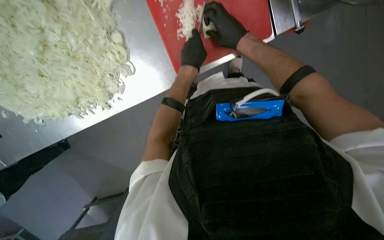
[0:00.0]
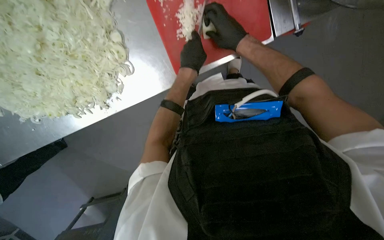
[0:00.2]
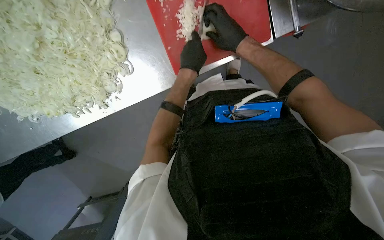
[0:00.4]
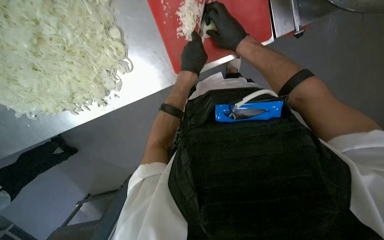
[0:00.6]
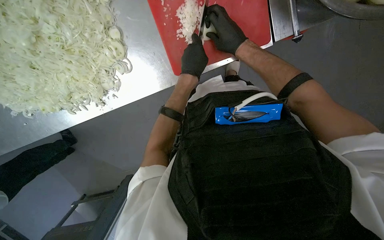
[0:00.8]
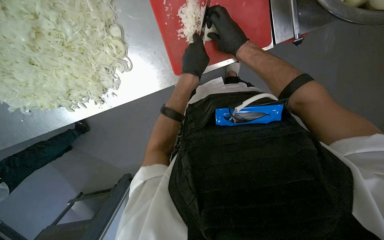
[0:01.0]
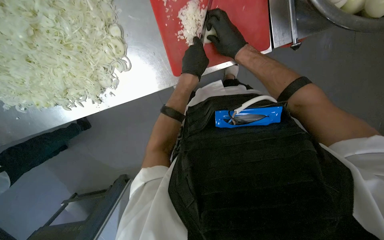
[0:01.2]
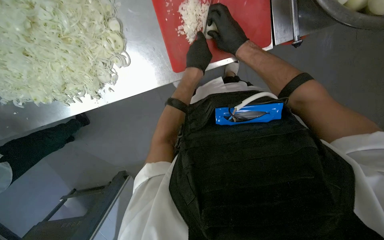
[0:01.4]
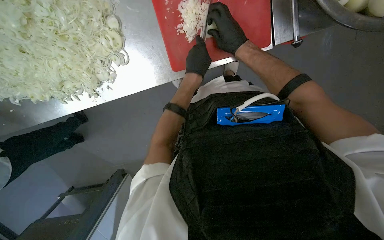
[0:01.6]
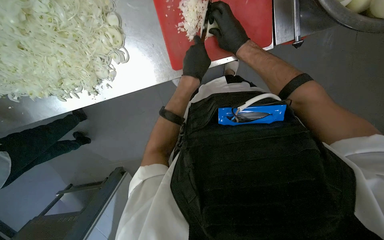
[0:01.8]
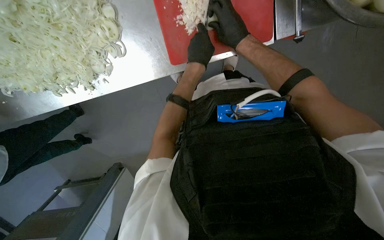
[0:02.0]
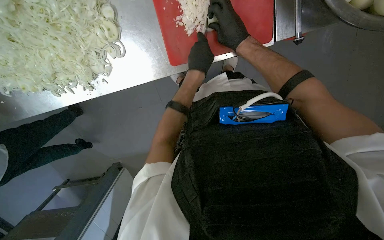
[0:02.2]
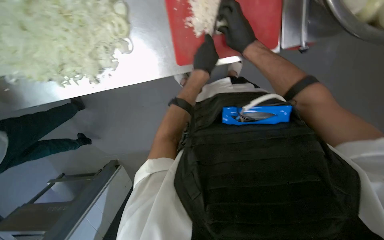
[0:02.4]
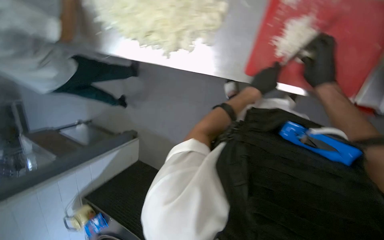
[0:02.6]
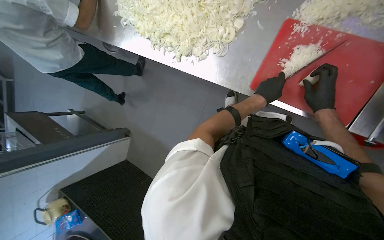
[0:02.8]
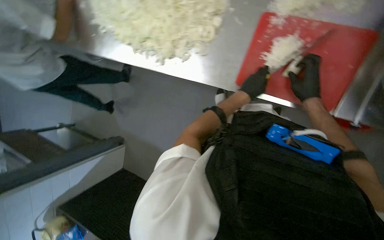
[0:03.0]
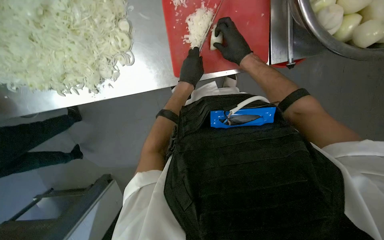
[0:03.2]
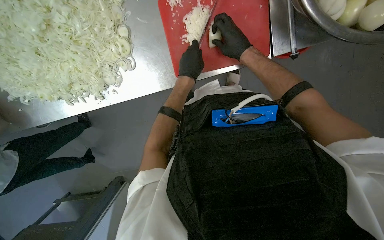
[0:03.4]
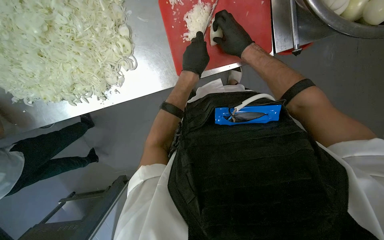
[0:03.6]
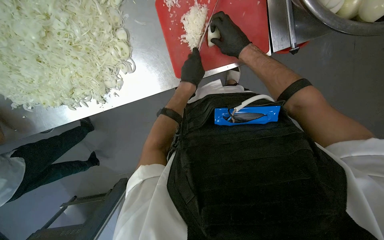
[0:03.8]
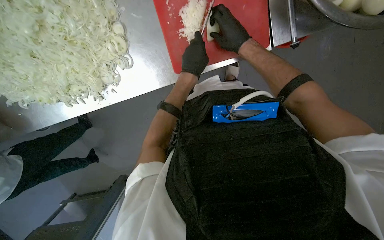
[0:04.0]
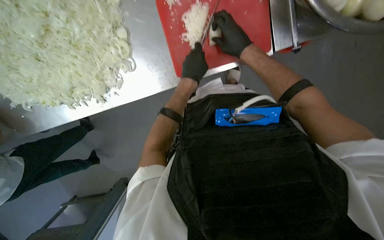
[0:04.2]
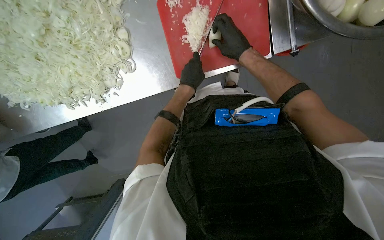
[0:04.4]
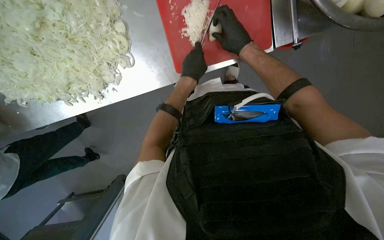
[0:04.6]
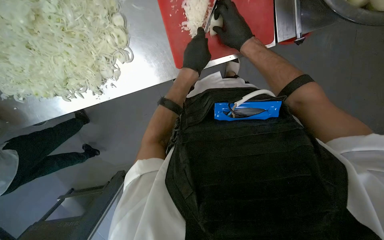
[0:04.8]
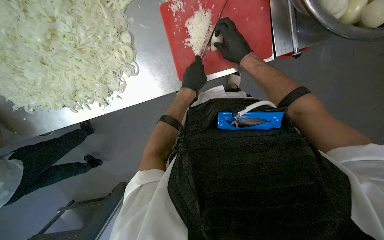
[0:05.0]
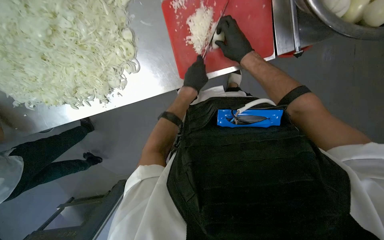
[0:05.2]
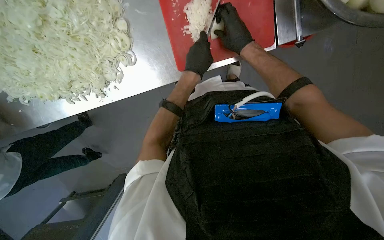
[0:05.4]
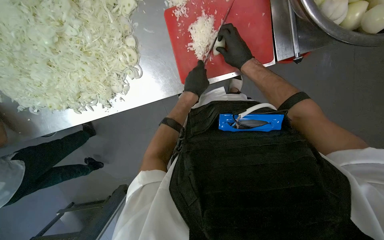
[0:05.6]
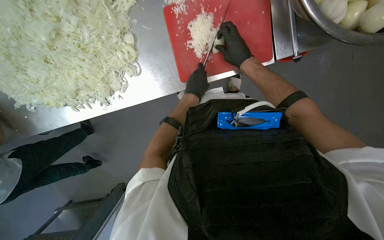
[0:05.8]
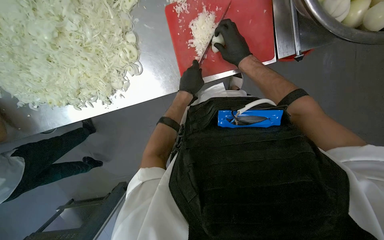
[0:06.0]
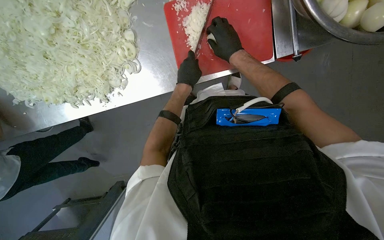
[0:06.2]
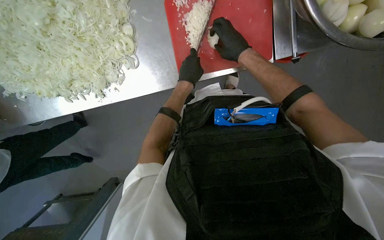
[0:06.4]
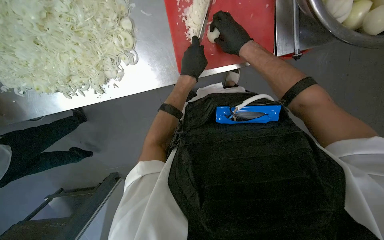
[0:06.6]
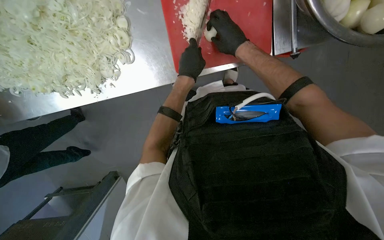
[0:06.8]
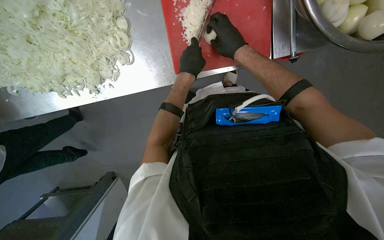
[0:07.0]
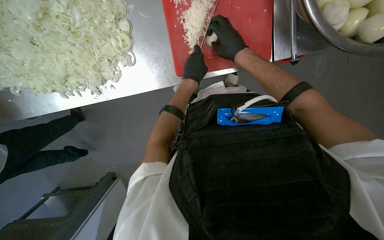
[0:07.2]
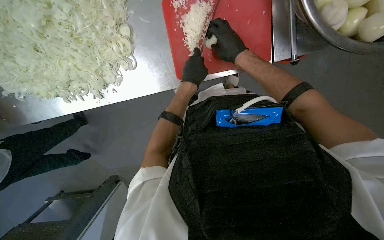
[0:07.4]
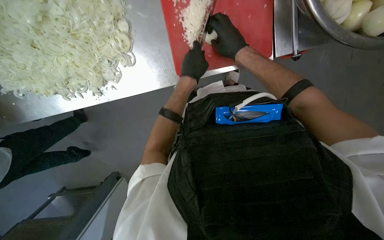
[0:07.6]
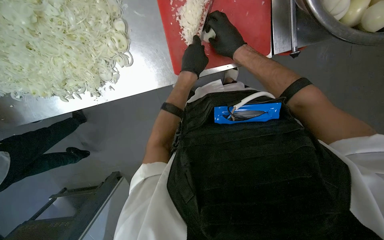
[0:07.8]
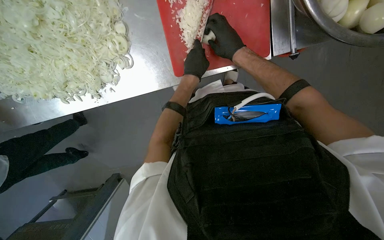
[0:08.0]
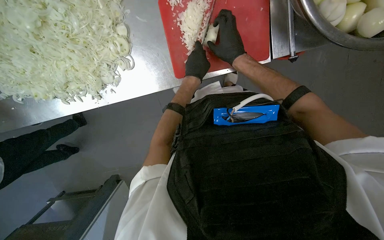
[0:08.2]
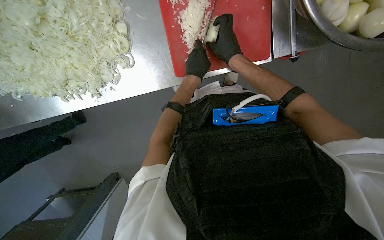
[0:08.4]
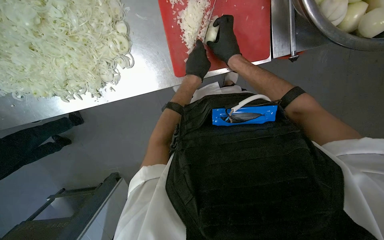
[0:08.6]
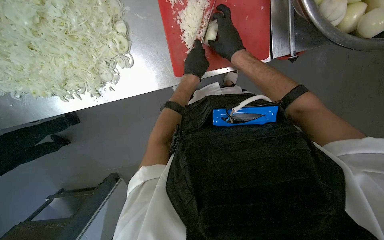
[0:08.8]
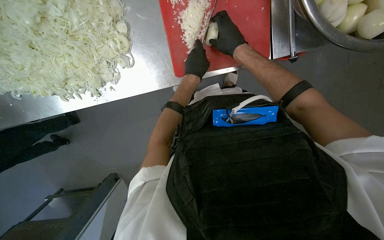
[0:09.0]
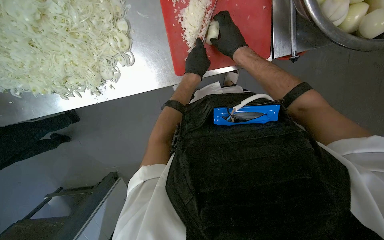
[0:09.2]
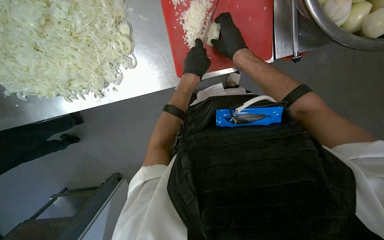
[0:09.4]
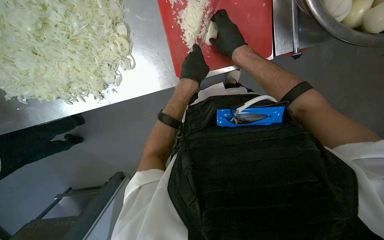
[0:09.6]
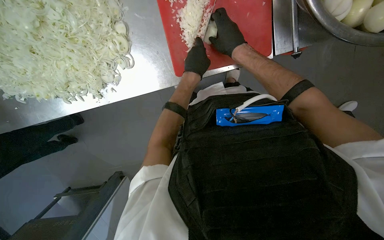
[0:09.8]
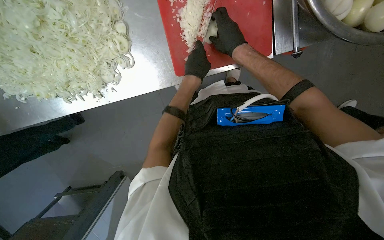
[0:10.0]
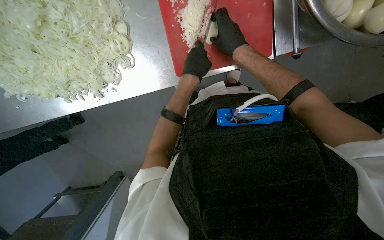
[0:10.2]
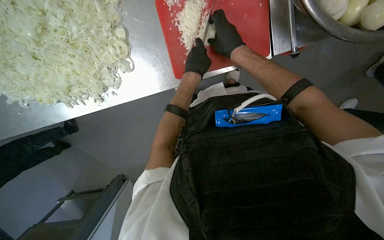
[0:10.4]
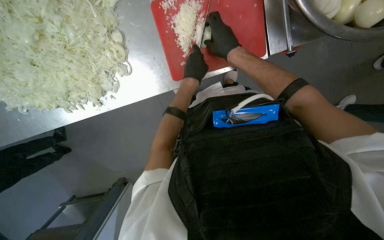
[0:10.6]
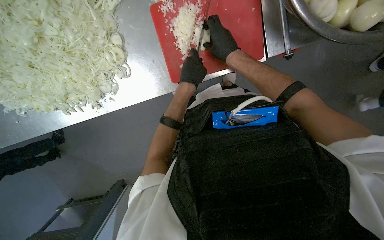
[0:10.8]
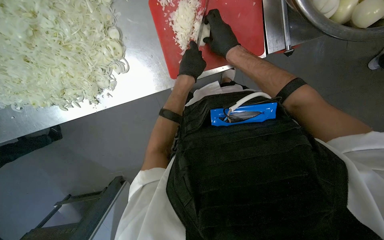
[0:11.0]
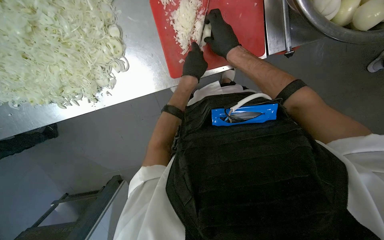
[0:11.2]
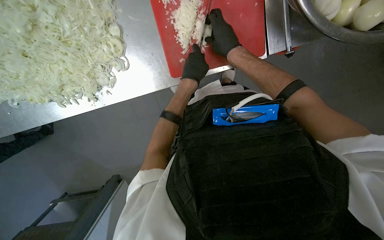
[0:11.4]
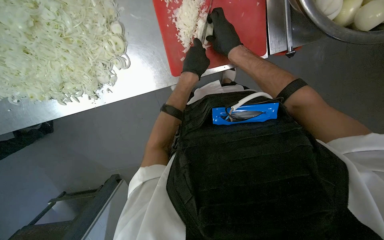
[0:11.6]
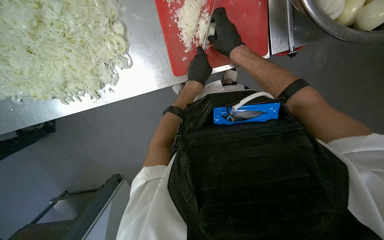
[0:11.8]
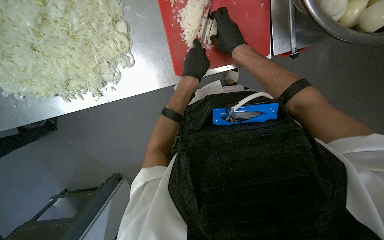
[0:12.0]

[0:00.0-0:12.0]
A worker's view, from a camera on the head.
Job: preparing food.
The whole recording: Slicing onions on cutting board. Slices onions on a red cutting board, moving the chopped pieces aside and picking new onions from a bowl.
0:00.0 to 0:01.6: The hands stay close to where they were, moving slightly.
0:01.6 to 0:03.0: The scene rotates clockwise by roughly 40 degrees.
0:03.0 to 0:04.4: The scene turns some 40 degrees counterclockwise in the picture.
0:04.4 to 0:12.0: The hands are busy where they are.

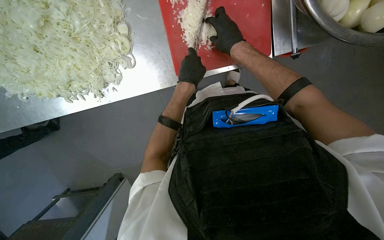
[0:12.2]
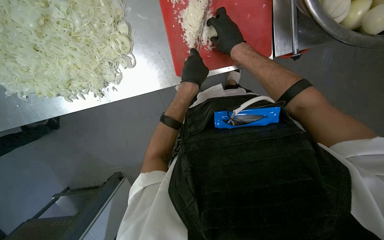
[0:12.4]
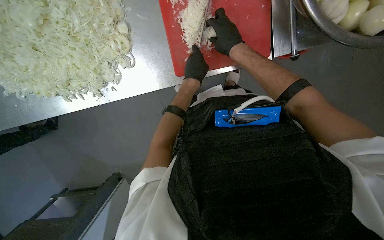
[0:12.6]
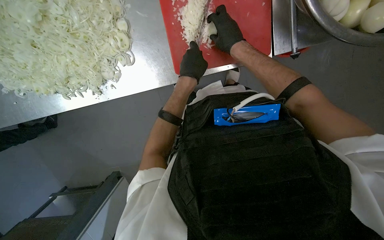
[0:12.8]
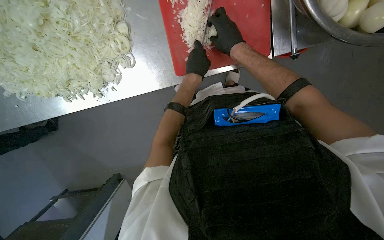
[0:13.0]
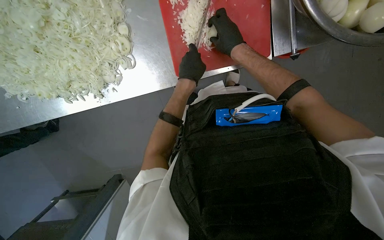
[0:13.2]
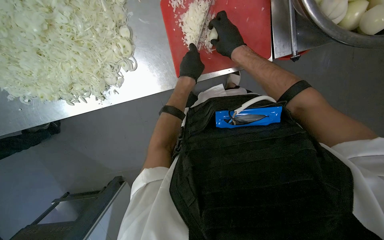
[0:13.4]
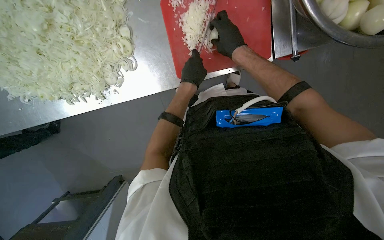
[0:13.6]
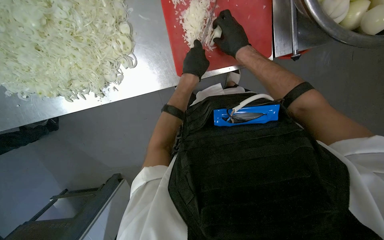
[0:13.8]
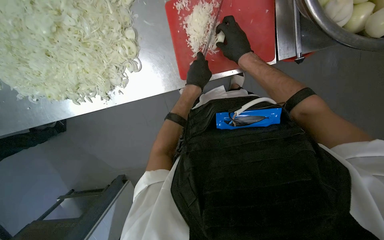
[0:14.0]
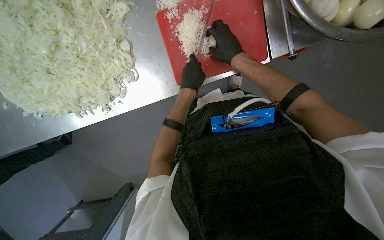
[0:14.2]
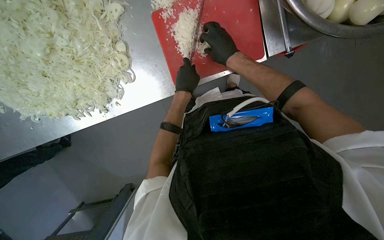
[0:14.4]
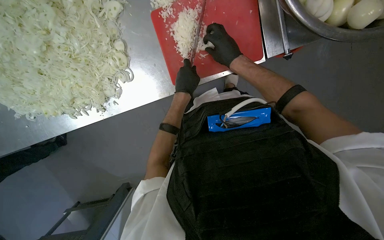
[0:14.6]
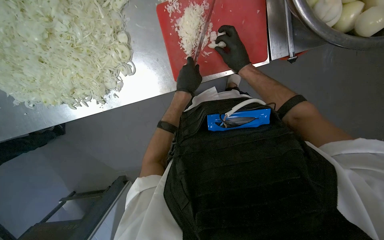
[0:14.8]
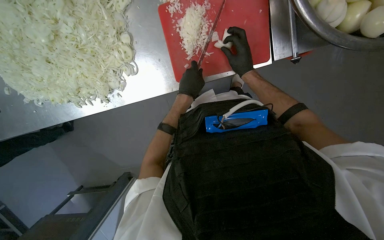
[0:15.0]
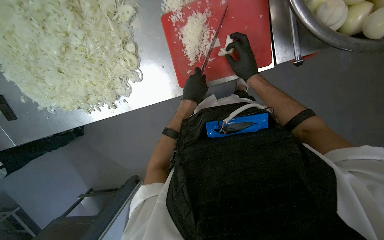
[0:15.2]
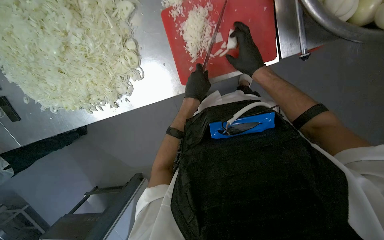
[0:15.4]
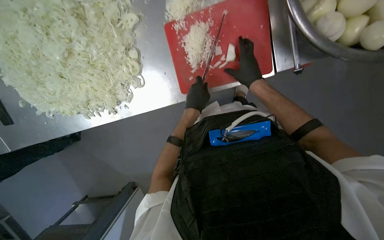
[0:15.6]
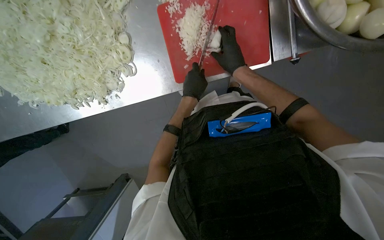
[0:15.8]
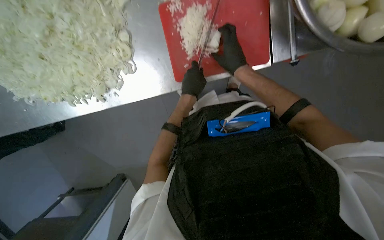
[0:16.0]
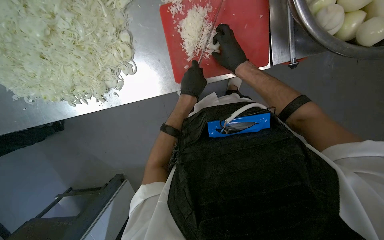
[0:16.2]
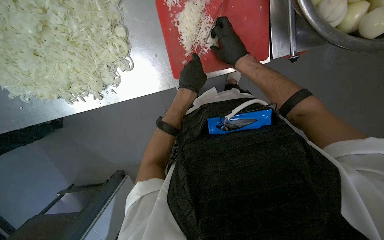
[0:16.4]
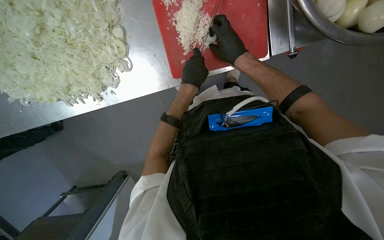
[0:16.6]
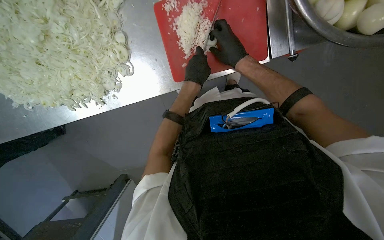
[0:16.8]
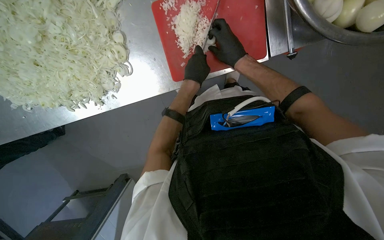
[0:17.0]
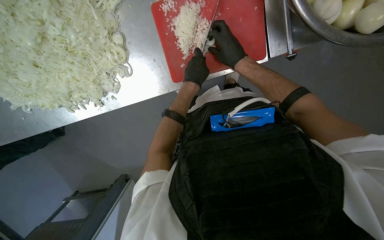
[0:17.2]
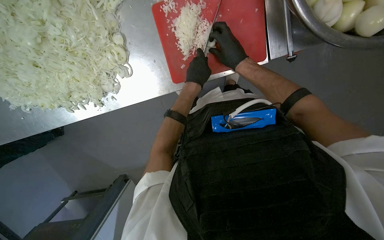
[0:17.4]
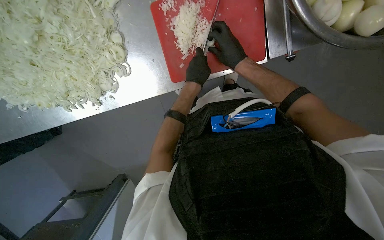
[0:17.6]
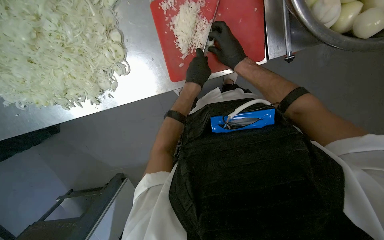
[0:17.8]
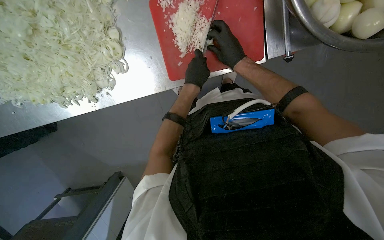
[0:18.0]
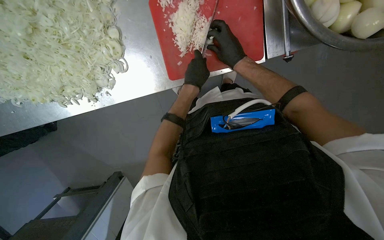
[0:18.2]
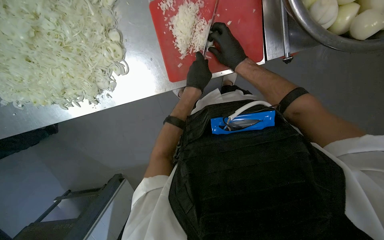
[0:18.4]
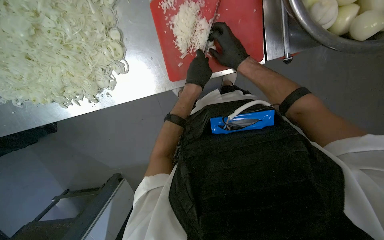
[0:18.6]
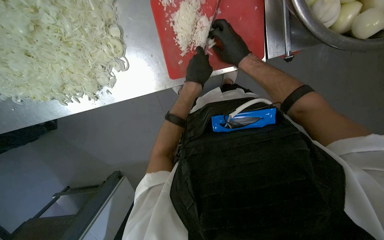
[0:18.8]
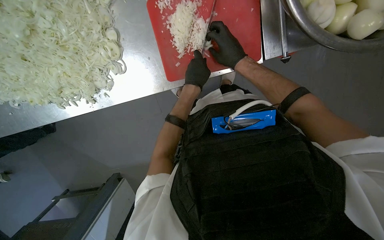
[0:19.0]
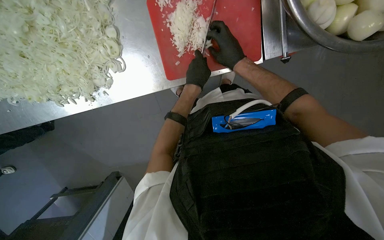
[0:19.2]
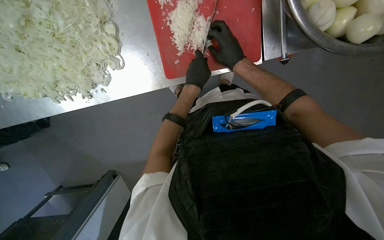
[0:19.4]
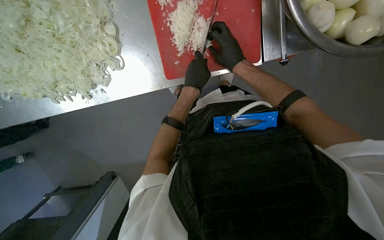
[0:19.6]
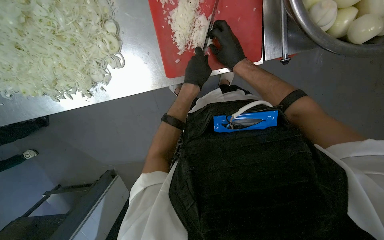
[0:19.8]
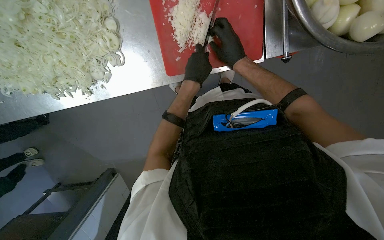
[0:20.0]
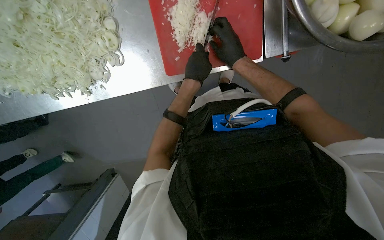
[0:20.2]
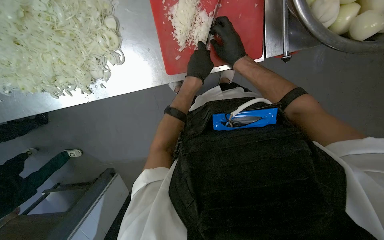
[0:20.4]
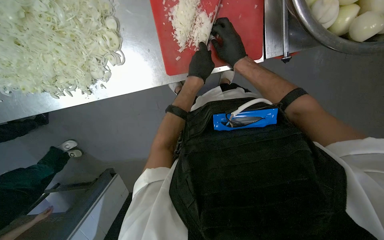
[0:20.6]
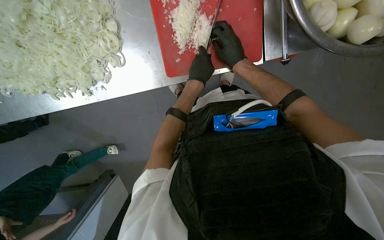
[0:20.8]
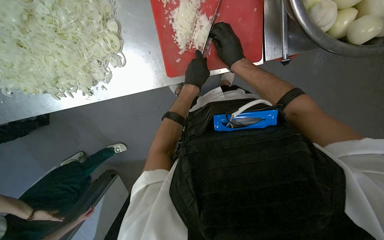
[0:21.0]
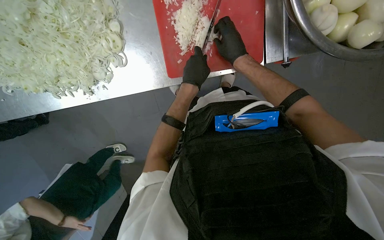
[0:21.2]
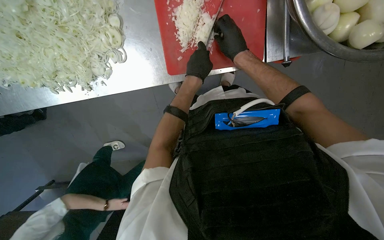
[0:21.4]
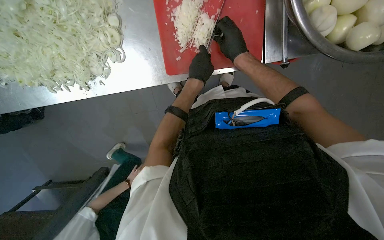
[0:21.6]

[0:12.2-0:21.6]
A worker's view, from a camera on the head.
Job: preparing food.
The whole recording: Slicing onions on cutting board. Slices onions on a red cutting board, moving the chopped pieces aside and picking new onions from a bowl.
0:12.2 to 0:21.6: The hands make small movements and keep their place.
